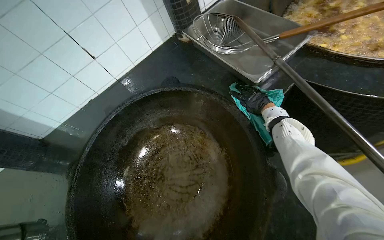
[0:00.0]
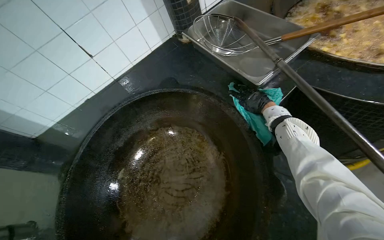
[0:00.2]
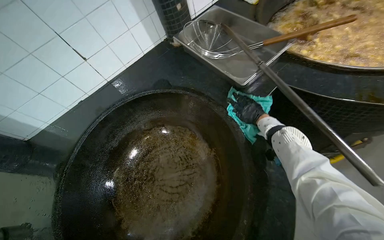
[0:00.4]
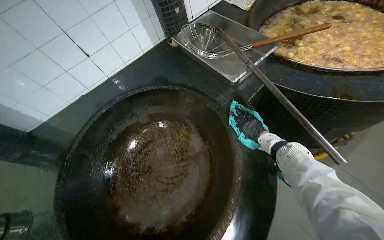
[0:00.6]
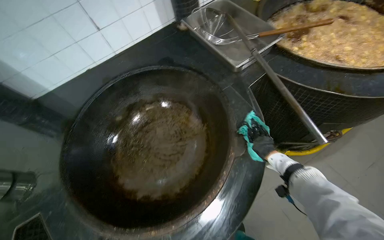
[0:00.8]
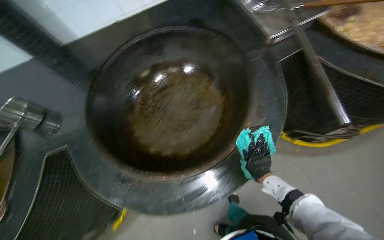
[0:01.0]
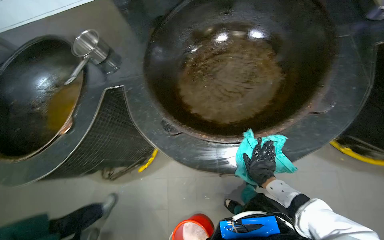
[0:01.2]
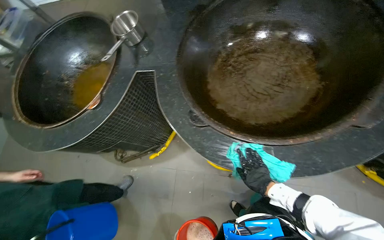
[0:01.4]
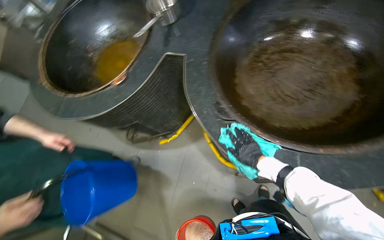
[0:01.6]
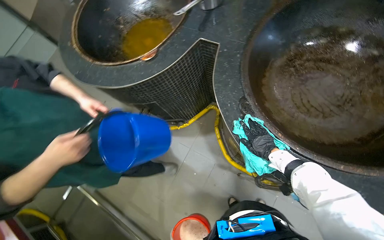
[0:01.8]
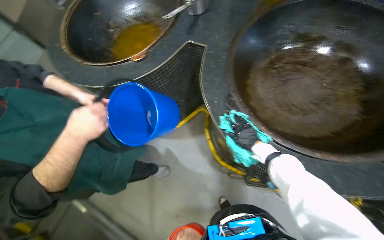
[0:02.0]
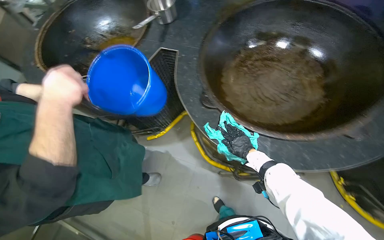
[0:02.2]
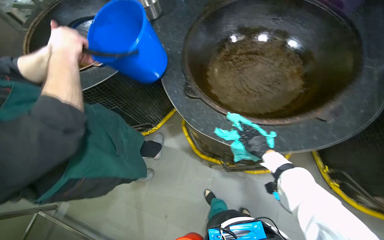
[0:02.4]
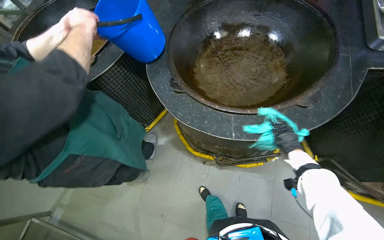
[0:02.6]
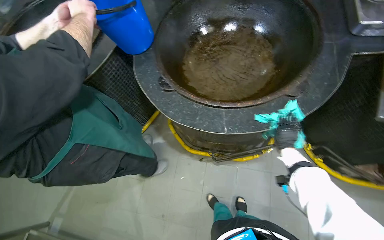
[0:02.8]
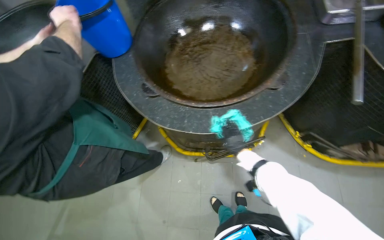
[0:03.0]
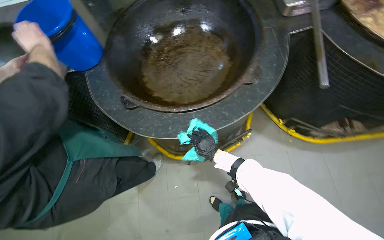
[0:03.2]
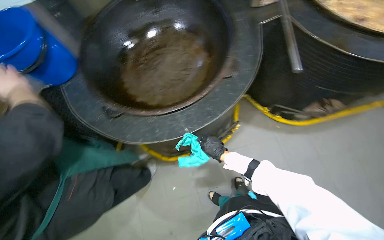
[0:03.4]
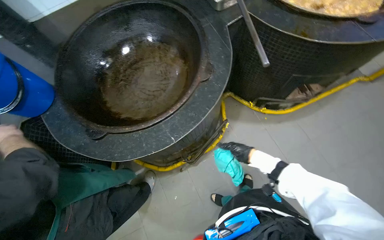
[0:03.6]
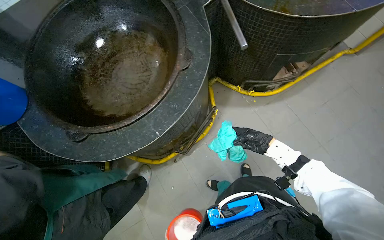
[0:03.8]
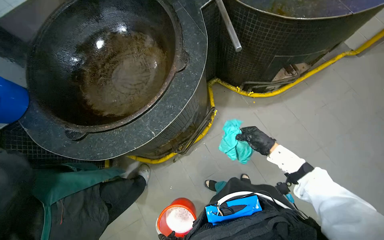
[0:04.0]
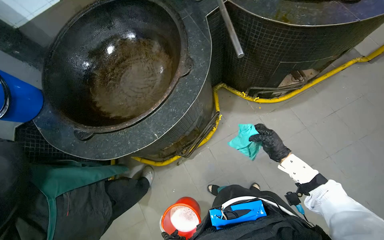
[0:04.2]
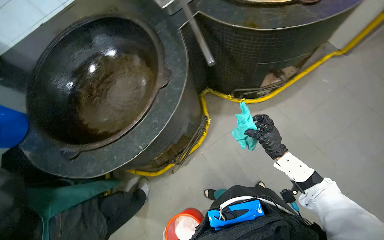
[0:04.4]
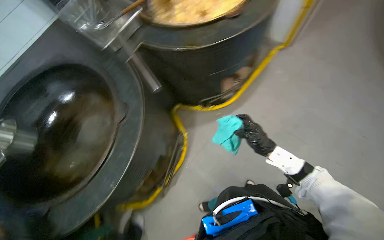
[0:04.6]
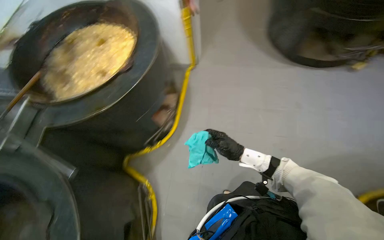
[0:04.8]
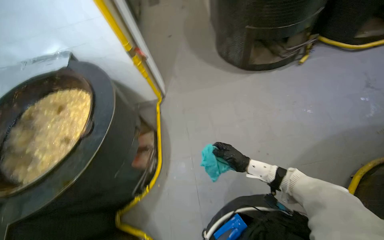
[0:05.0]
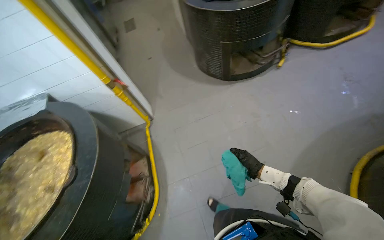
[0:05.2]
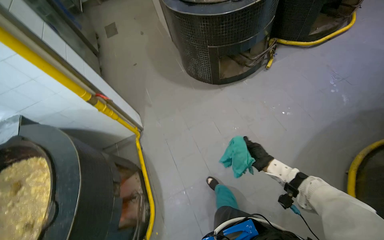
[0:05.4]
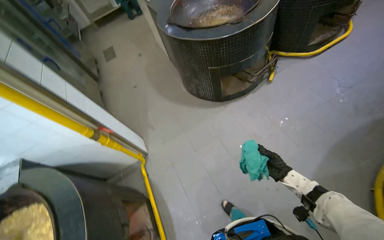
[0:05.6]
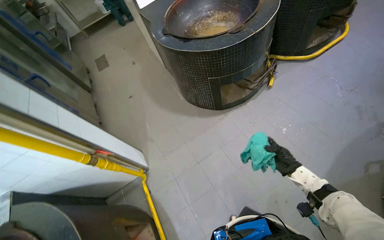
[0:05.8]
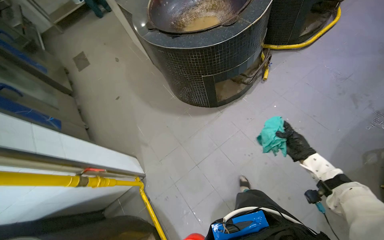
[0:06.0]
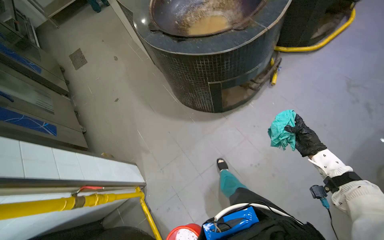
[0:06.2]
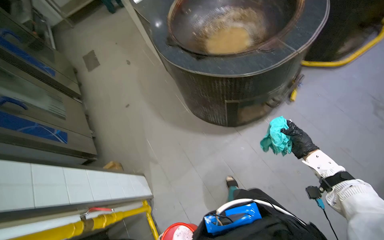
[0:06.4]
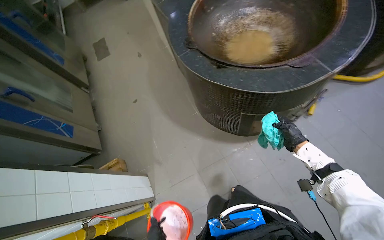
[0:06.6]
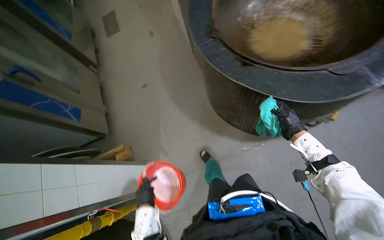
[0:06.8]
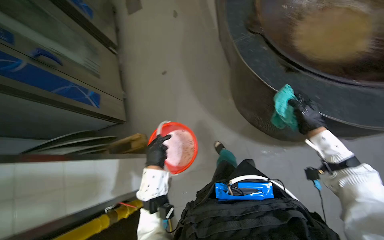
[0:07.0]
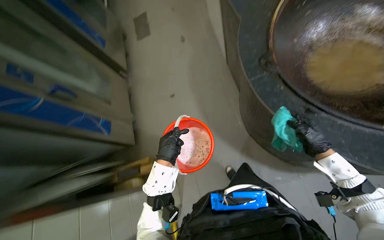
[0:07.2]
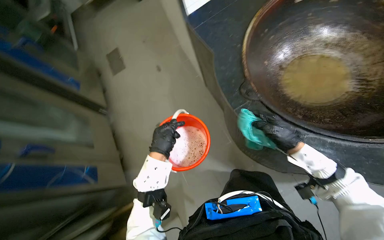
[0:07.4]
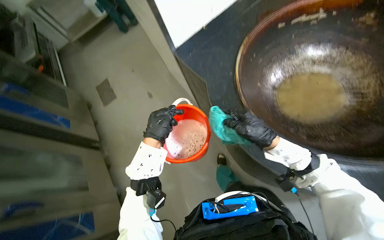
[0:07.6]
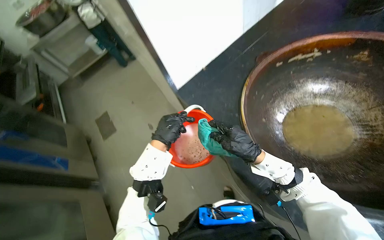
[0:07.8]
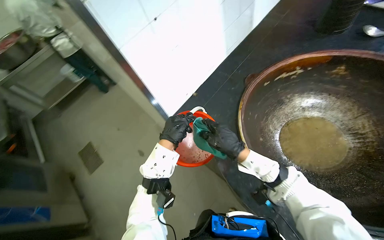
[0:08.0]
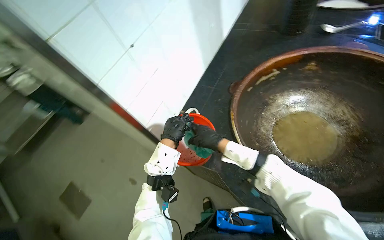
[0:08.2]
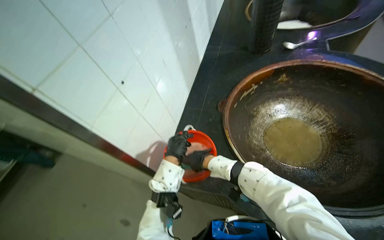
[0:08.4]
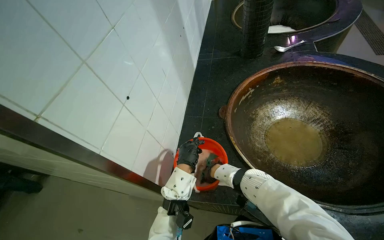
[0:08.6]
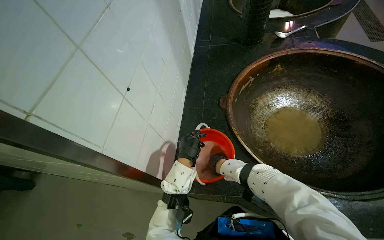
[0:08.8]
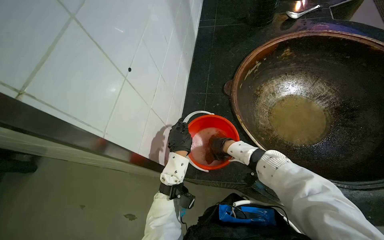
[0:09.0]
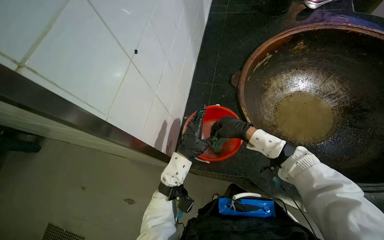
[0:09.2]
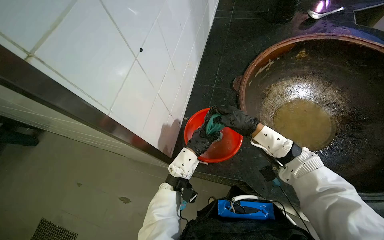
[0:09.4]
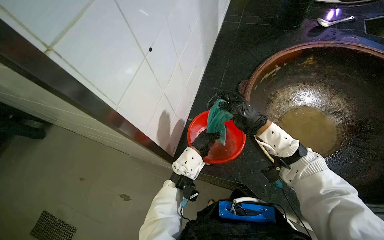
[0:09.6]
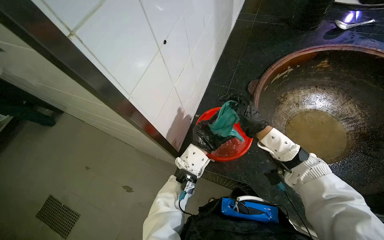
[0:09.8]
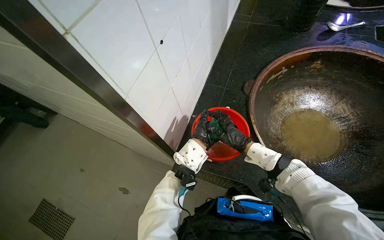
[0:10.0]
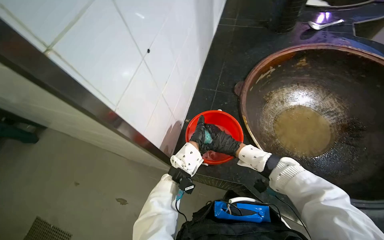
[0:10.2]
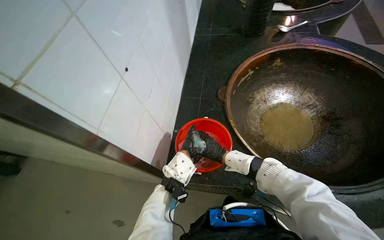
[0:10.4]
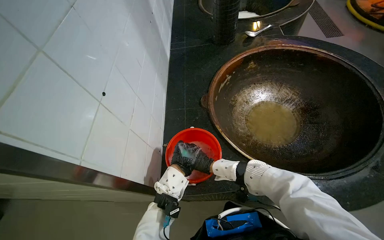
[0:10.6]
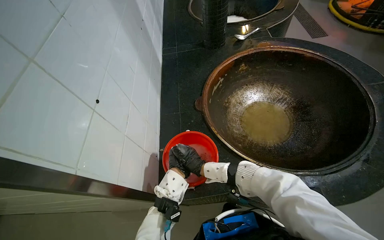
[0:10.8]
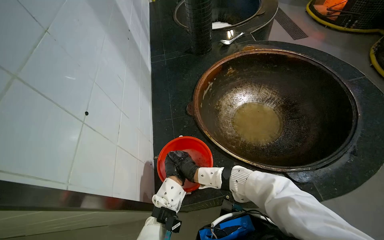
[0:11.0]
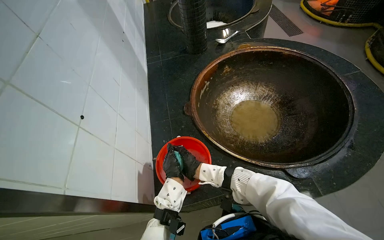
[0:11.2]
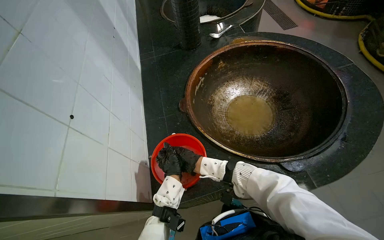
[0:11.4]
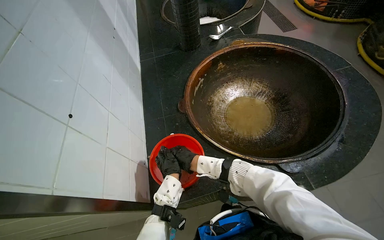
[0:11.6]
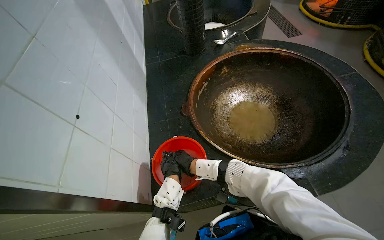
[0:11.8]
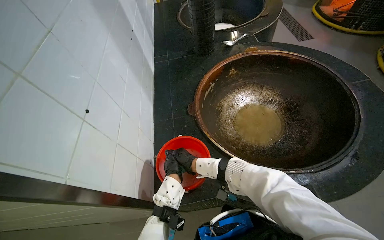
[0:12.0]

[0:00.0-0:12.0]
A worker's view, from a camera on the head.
Job: wiping surfaces.
The whole recording: Wiping cooking surface. The worker wipes the surface around large cooking pots with a cleaning cloth.
0:00.0 to 0:01.6: The head travels some 50 cm. The head rotates about 55 degrees to the left. The wearer looks approximately 20 degrees further downward.
0:01.6 to 0:03.0: The wearer's head swings about 15 degrees to the right.
0:03.0 to 0:04.4: Everything in view rotates approximately 35 degrees counterclockwise.
0:04.4 to 0:06.0: The wearer moves some 90 cm. The wearer looks approximately 70 degrees further to the right. The camera pitches upward, by some 15 degrees.
0:06.0 to 0:07.6: The camera travels about 1 m.
0:07.6 to 0:09.0: The camera travels approximately 50 cm. The head rotates approximately 40 degrees to the right.
0:09.0 to 0:10.4: The right hand goes to the right and returns, approximately 5 cm each way.

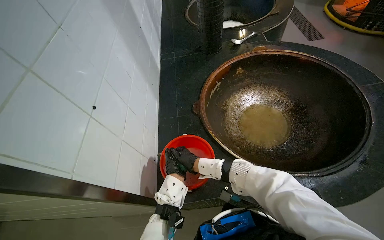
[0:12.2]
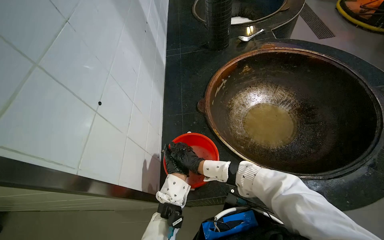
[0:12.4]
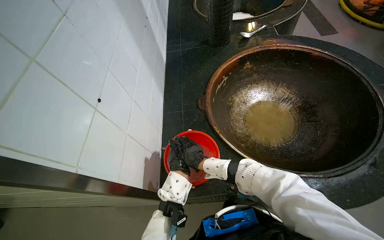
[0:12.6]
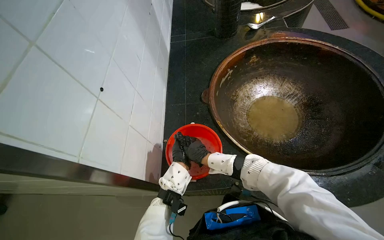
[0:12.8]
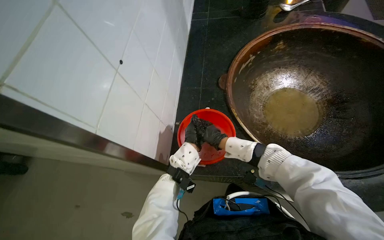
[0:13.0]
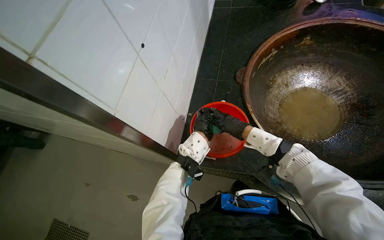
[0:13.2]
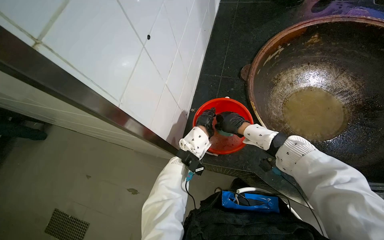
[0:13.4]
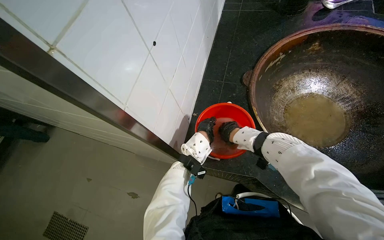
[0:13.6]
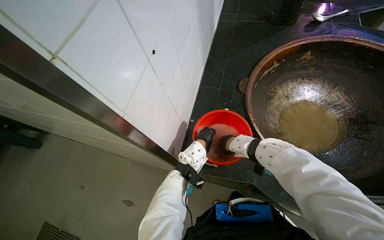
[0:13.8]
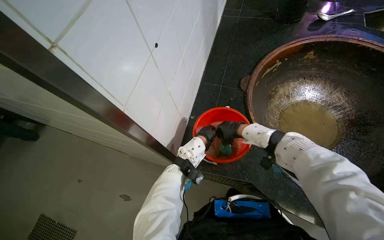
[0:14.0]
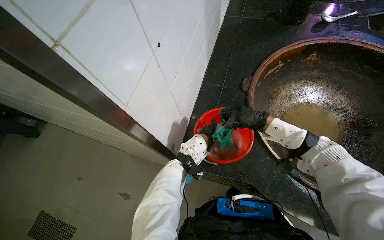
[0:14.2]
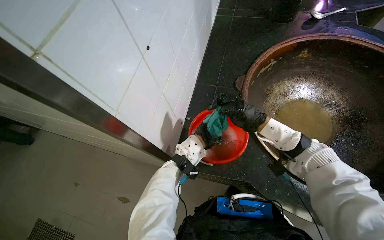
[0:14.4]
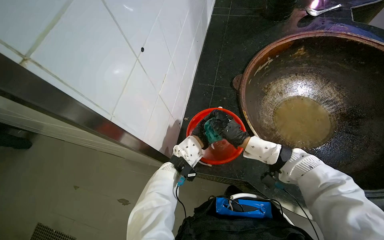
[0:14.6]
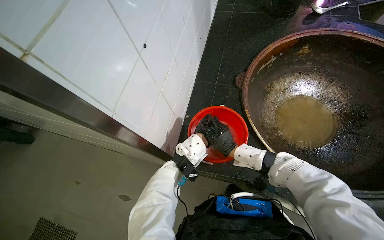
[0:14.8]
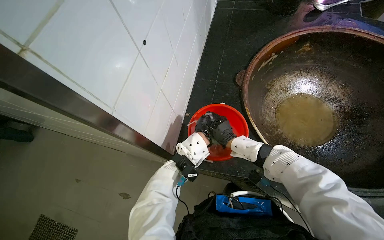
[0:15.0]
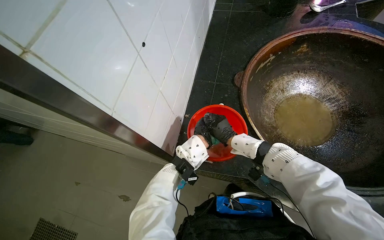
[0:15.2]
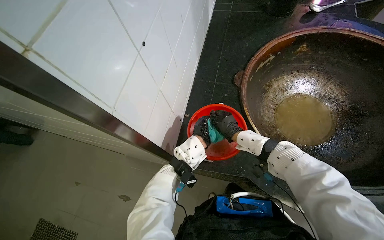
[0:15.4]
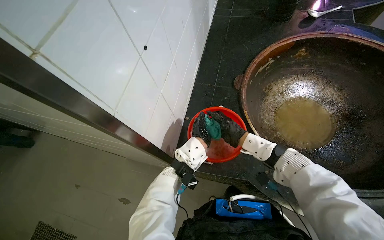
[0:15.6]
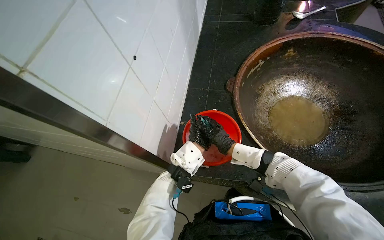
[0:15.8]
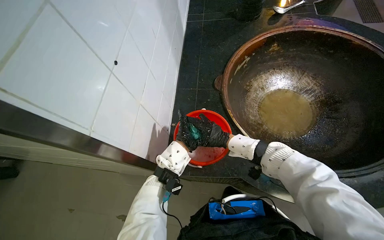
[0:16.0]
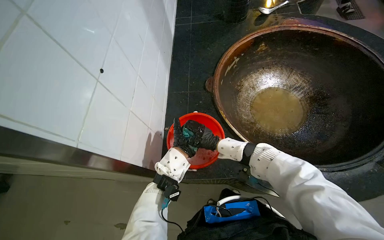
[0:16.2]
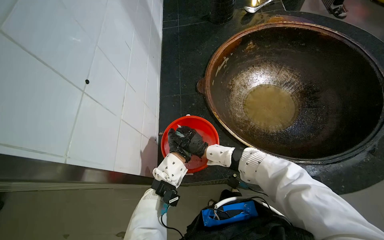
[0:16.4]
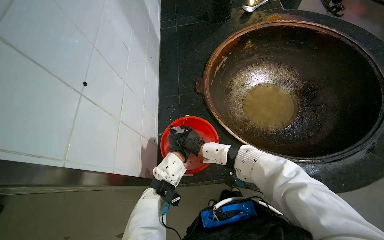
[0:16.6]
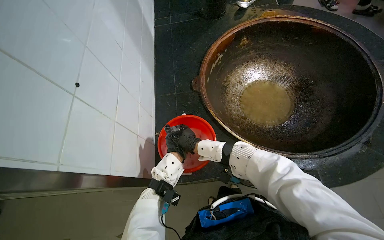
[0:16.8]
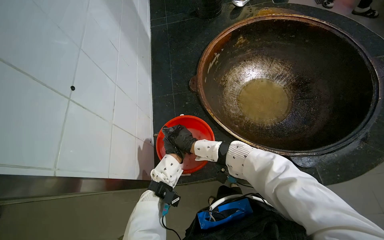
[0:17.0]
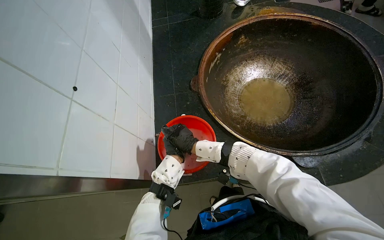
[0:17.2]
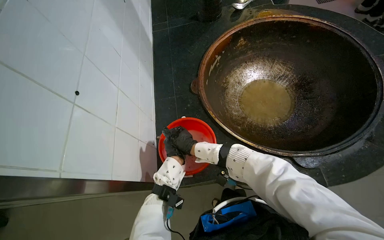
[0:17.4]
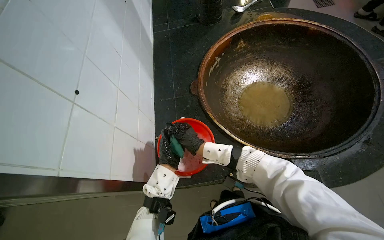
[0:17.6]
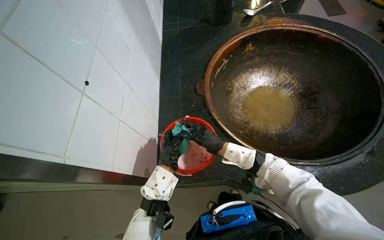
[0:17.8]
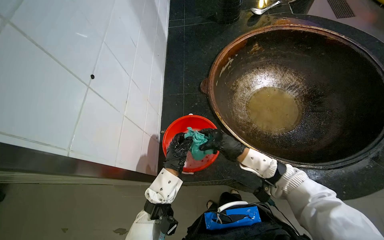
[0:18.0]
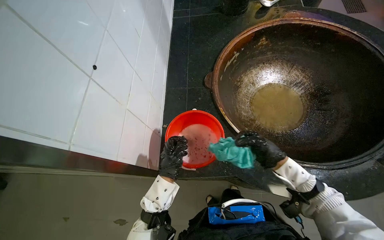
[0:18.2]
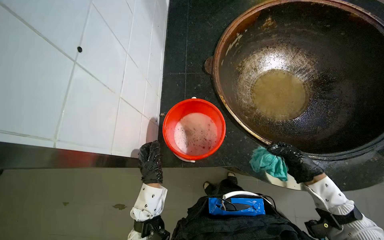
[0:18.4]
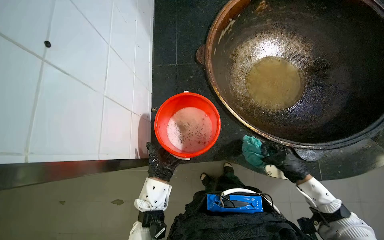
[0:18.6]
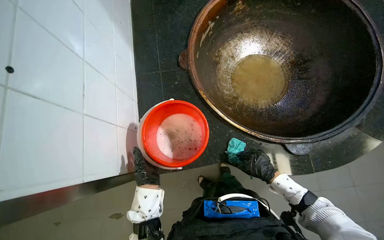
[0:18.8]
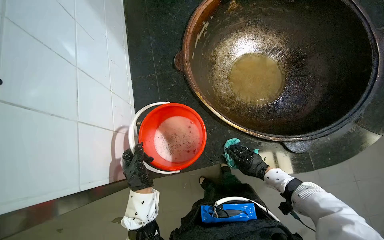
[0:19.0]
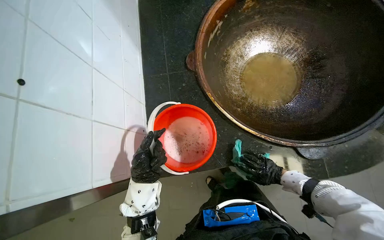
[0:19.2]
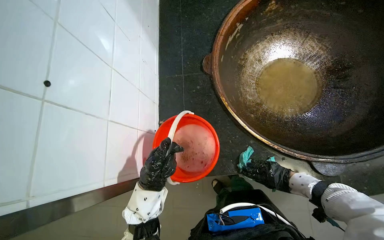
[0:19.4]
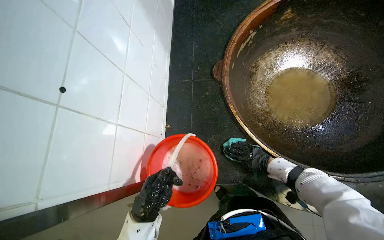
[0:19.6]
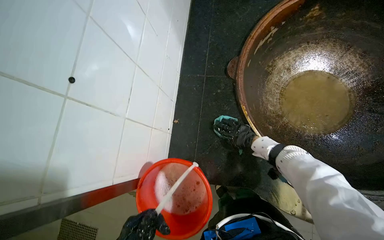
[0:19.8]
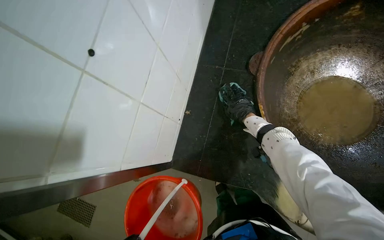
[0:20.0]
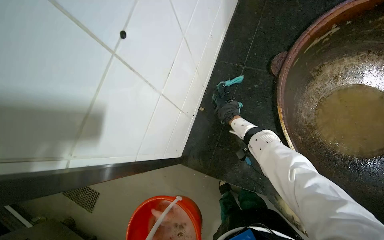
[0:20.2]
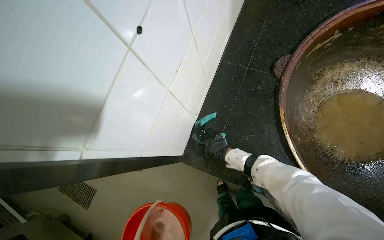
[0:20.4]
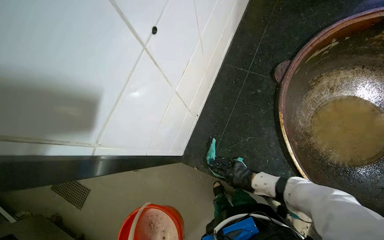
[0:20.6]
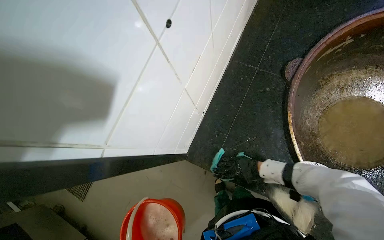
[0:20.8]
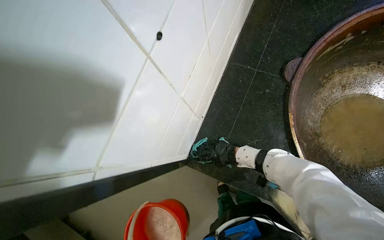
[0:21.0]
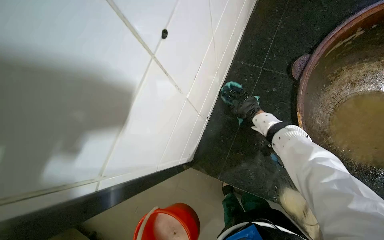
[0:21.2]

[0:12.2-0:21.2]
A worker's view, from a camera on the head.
Job: wiping surfaces.
The whole recording: Wiping cooking surface. The worker wipes the surface around large cooking pots with a cleaning cloth.
0:16.6 to 0:18.2: The right hand moves to the right and nearer to the camera, roughly 25 cm.
0:18.2 to 0:19.8: The right hand goes some 20 cm farther from the camera, and moves some 15 cm to the right and comes back.
0:19.8 to 0:21.2: The right hand swings up and down the picture, roughly 25 cm each way, with 2 reversals.
